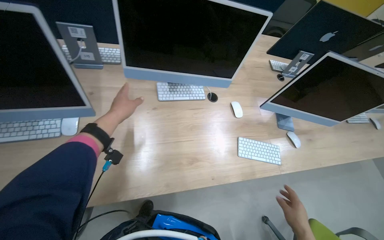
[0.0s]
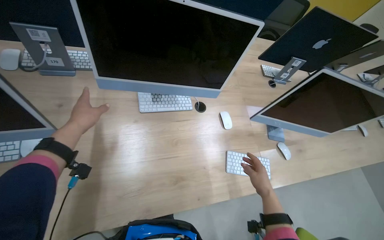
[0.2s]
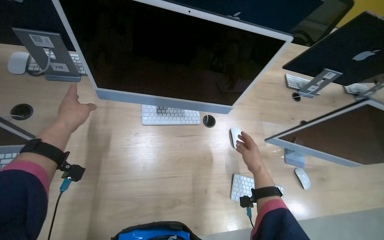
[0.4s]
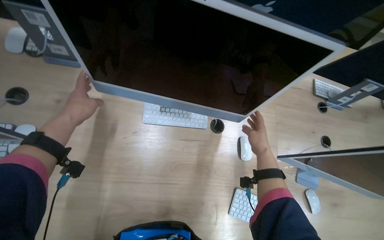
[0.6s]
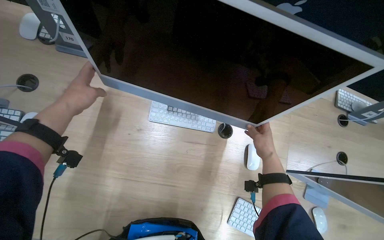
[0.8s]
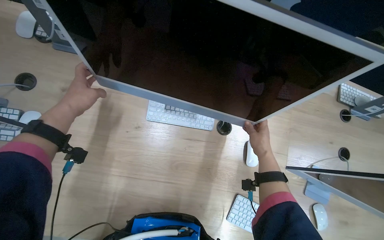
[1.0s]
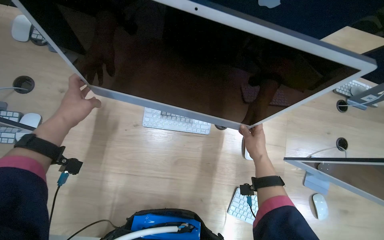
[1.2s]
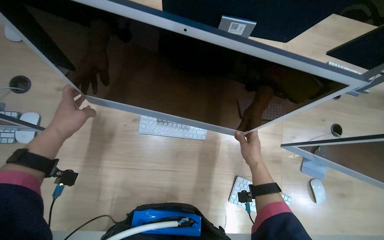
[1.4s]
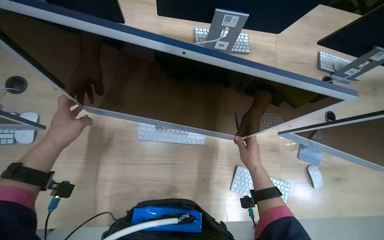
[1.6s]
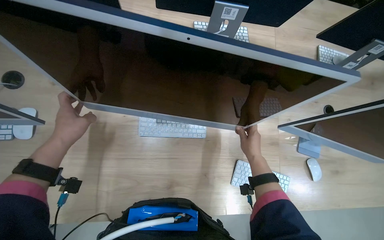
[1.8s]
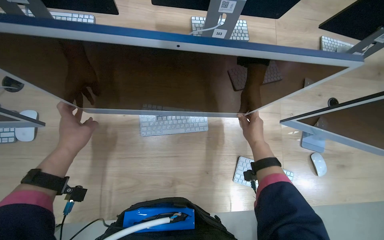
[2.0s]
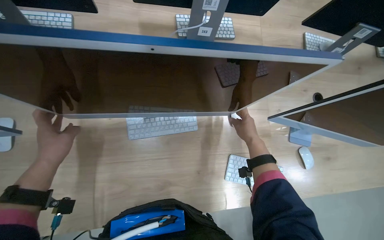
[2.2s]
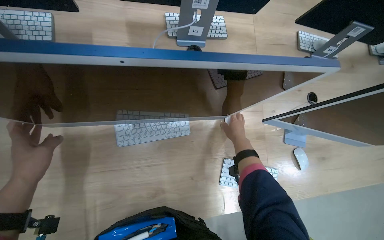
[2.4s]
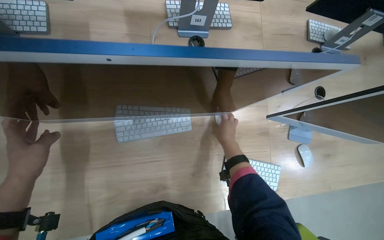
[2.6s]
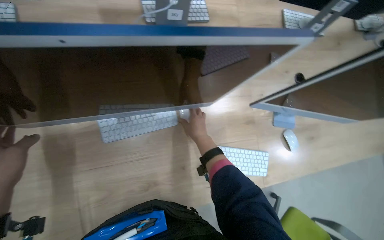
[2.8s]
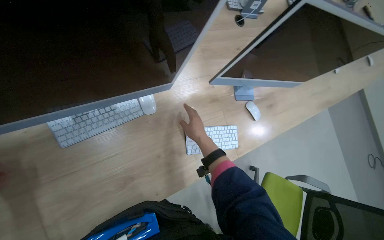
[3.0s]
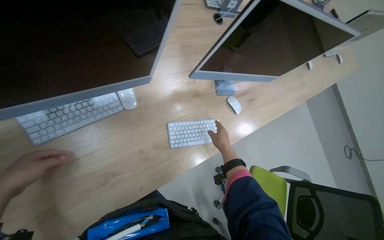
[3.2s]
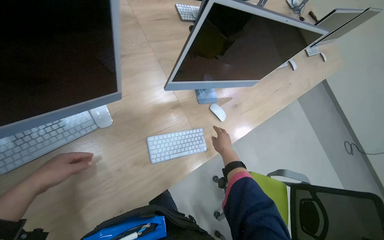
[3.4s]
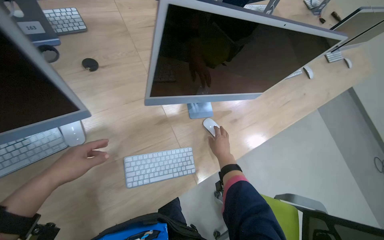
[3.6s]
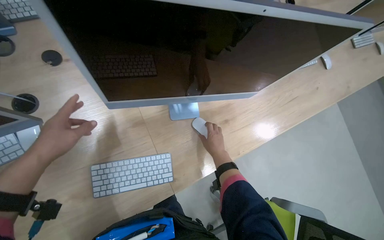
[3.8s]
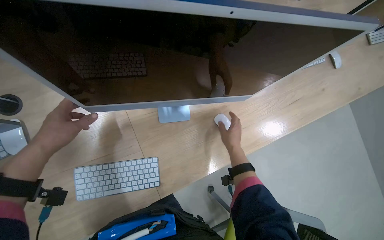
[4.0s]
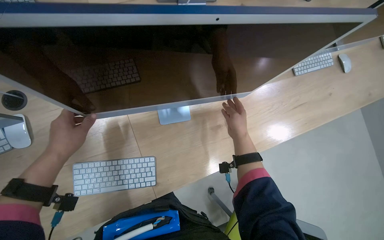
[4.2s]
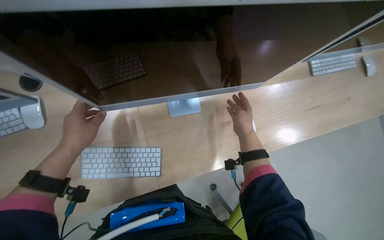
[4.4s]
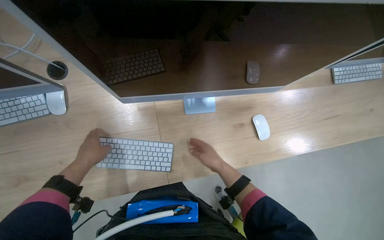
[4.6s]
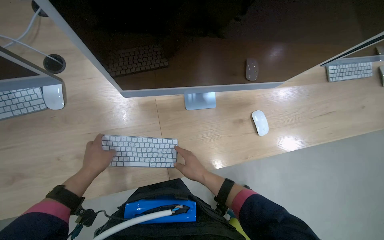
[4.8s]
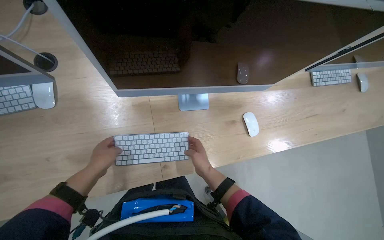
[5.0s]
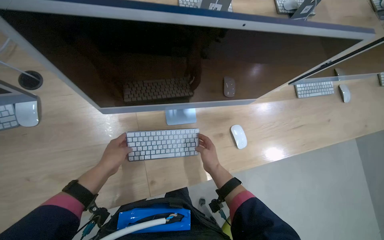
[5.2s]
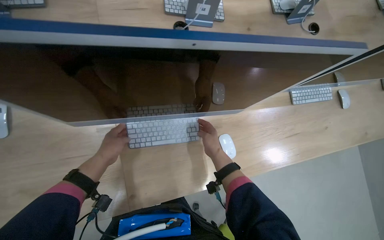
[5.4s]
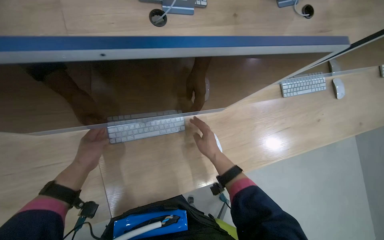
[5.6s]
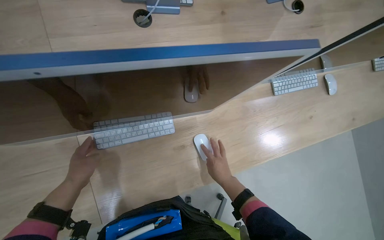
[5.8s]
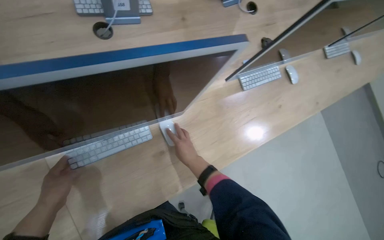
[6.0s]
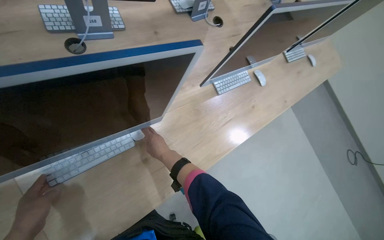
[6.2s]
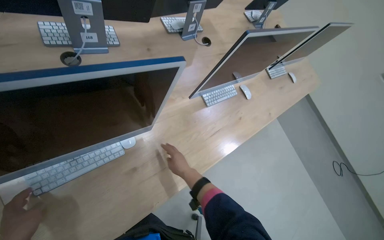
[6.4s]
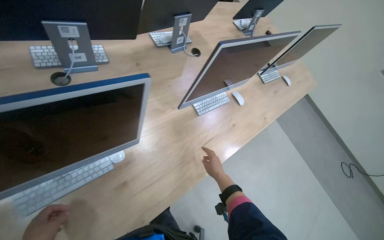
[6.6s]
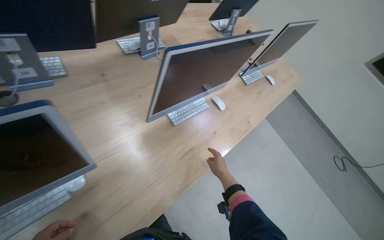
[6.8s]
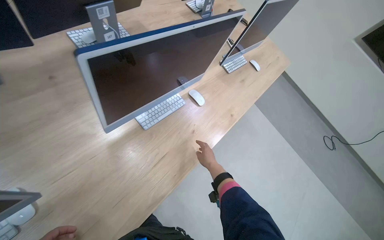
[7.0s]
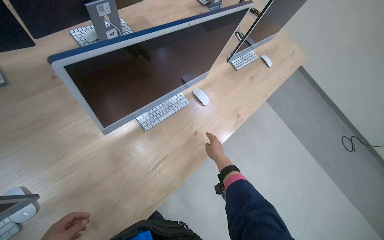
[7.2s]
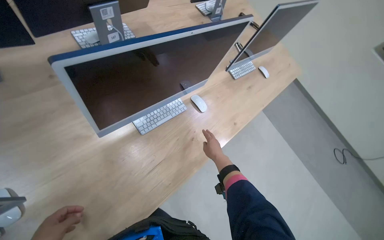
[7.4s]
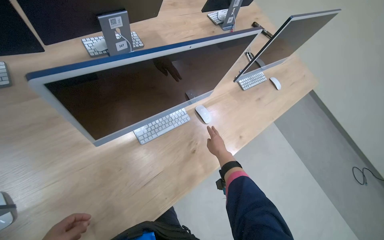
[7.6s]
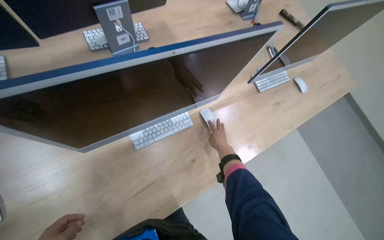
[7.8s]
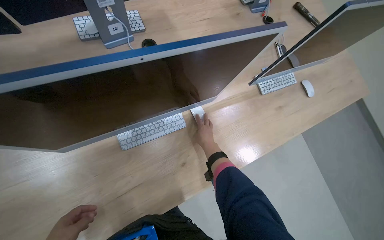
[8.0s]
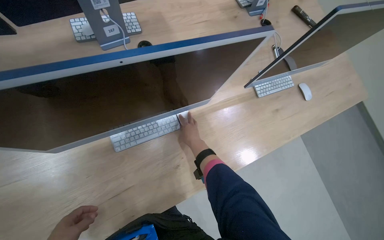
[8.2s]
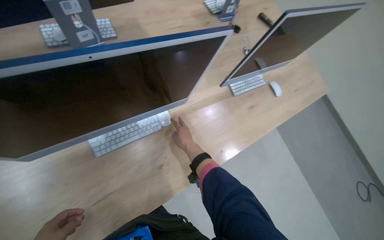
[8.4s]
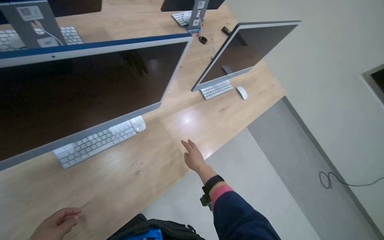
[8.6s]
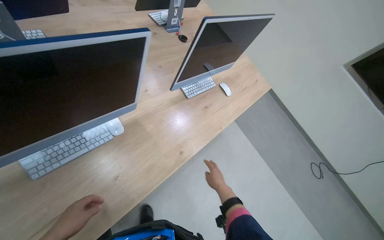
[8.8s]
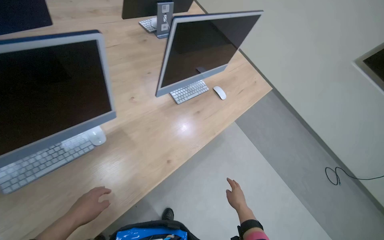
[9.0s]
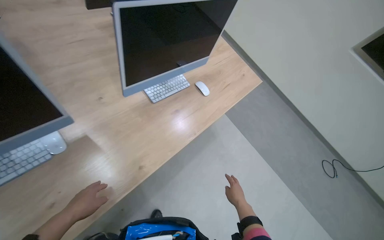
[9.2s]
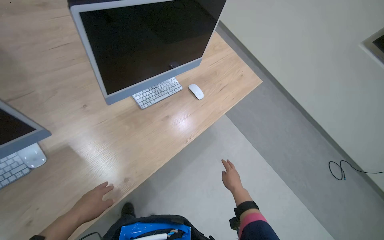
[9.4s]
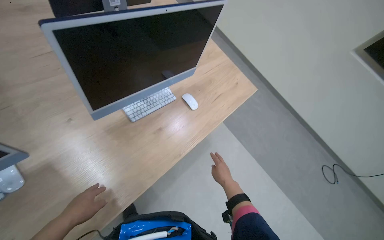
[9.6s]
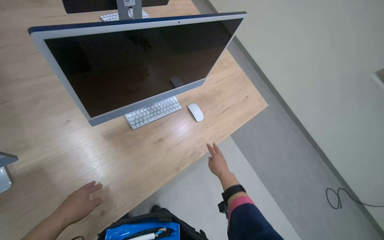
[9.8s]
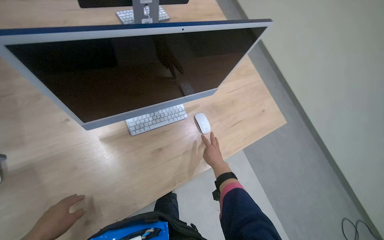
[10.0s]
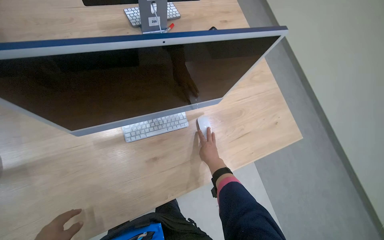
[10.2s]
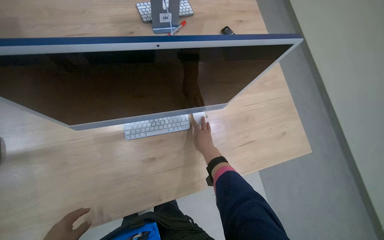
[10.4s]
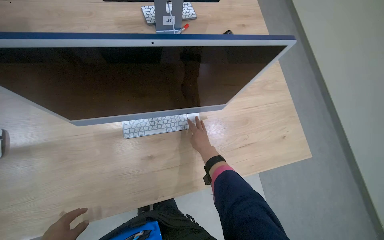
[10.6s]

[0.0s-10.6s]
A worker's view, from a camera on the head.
Job: organizing items.
The whole recording: Organizing computer workstations. The worker adjusts keyboards, mice, and chairs at multiple computer workstations.
0.0s to 1.6s: The view tilts about 15 degrees downward. The right hand travels up the picture and farther from the camera by about 50 cm.
1.6s to 3.0s: The wearer's head swings approximately 25 degrees to the right.
3.0s to 4.6s: The head travels to the right, some 50 cm.
4.6s to 6.0s: The head rotates approximately 20 degrees to the right. The left hand moves down the picture, approximately 15 cm.
6.0s to 7.6s: The wearer moves some 50 cm.
7.6s to 9.0s: The right hand heads to the right, covering about 40 cm.
9.0s to 10.6s: The camera is carried about 60 cm. The head rotates roughly 30 degrees to the left.

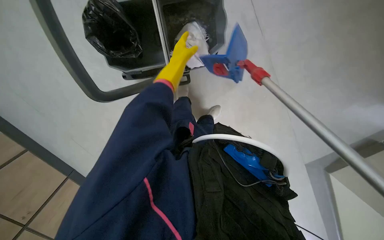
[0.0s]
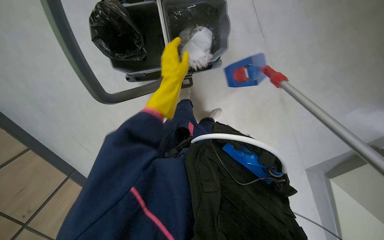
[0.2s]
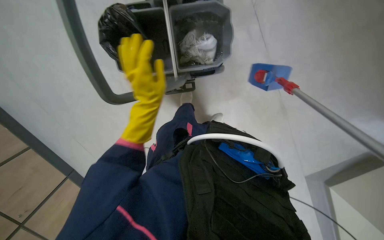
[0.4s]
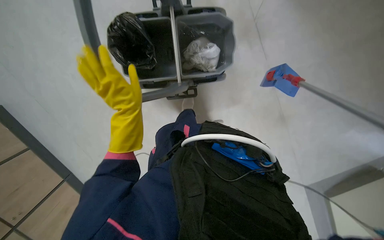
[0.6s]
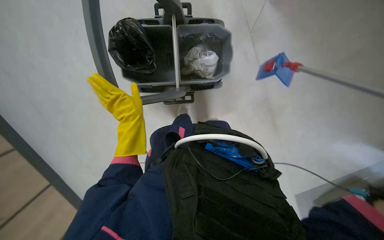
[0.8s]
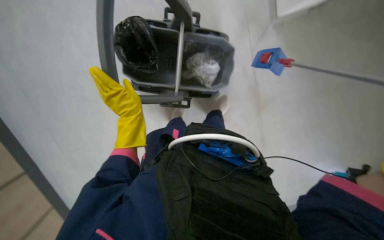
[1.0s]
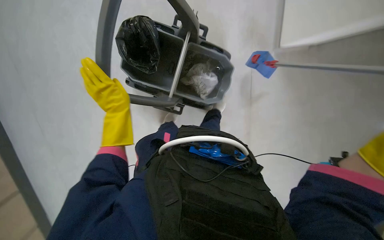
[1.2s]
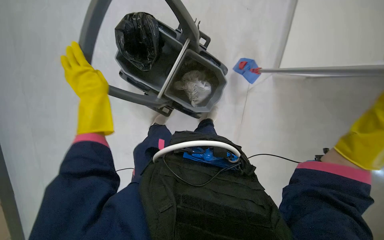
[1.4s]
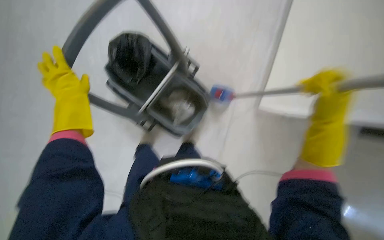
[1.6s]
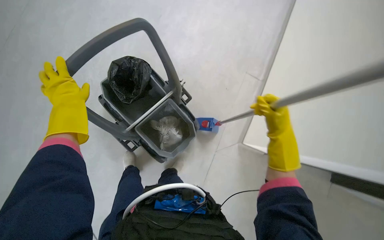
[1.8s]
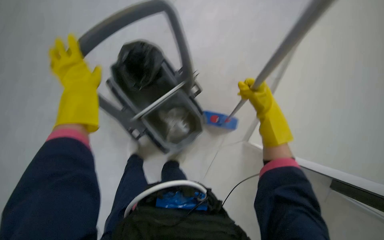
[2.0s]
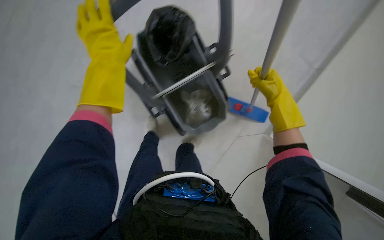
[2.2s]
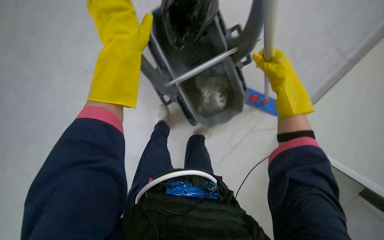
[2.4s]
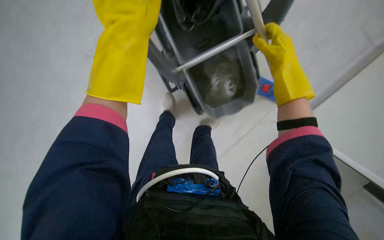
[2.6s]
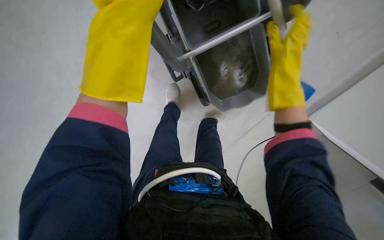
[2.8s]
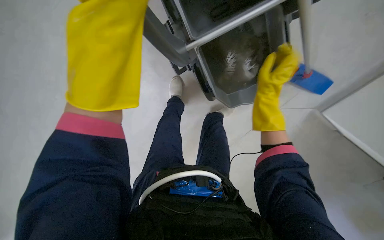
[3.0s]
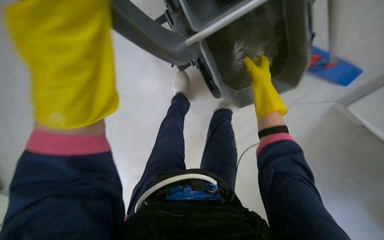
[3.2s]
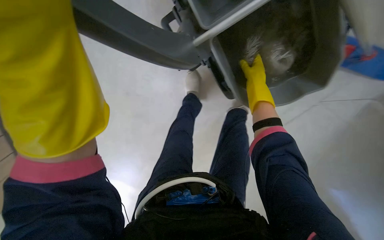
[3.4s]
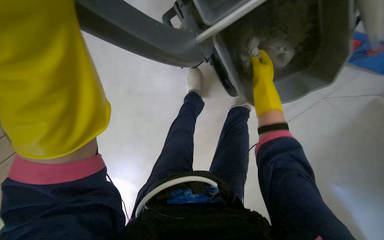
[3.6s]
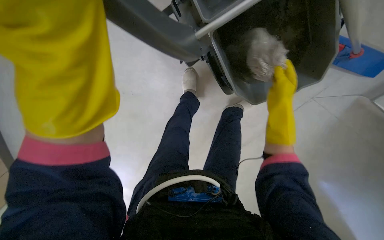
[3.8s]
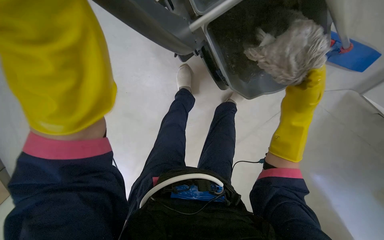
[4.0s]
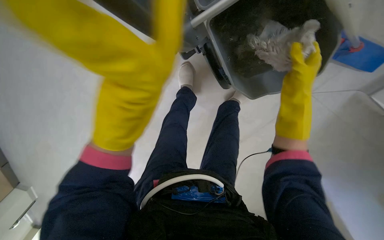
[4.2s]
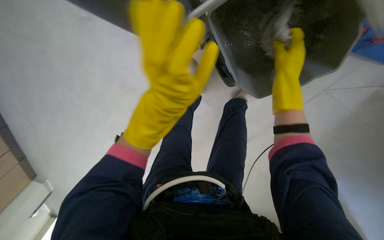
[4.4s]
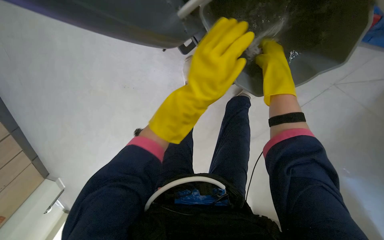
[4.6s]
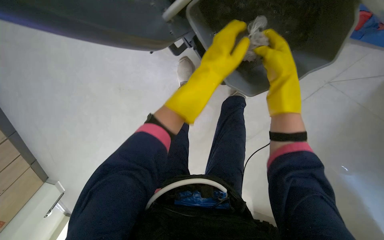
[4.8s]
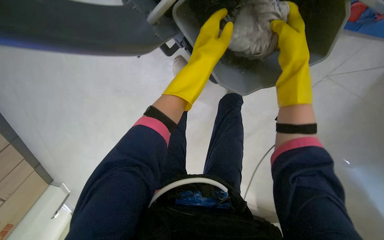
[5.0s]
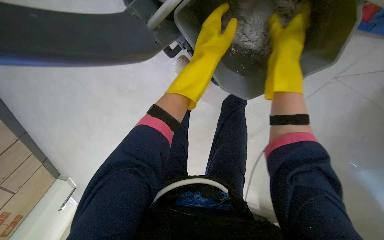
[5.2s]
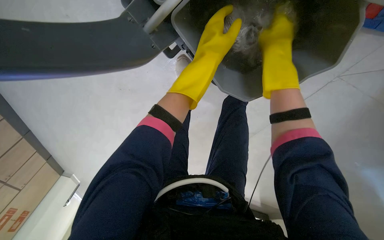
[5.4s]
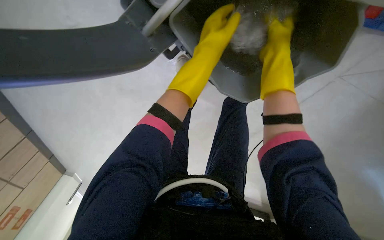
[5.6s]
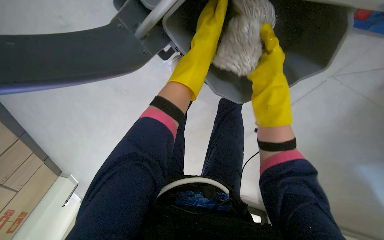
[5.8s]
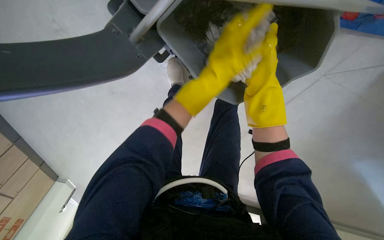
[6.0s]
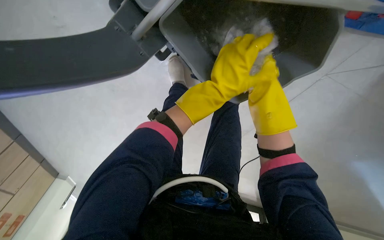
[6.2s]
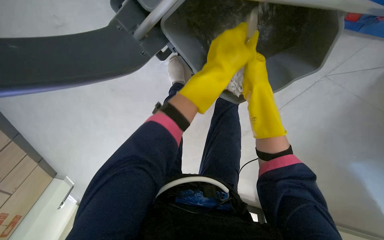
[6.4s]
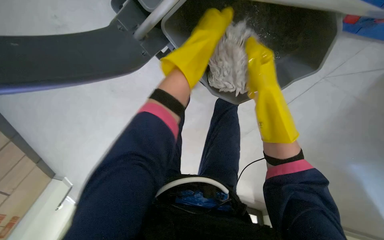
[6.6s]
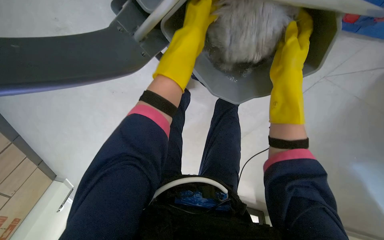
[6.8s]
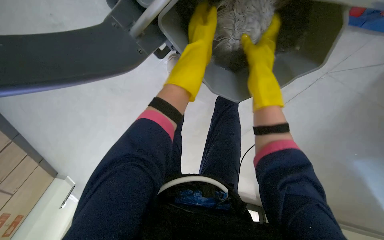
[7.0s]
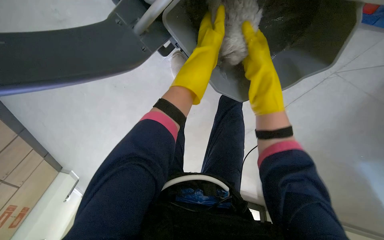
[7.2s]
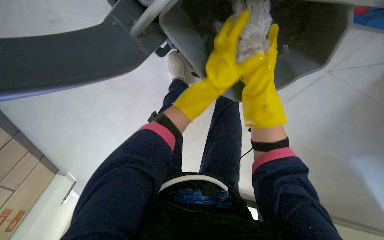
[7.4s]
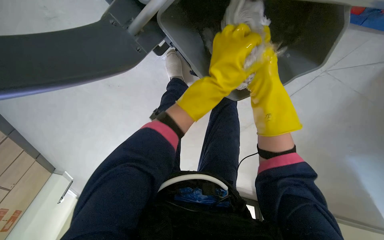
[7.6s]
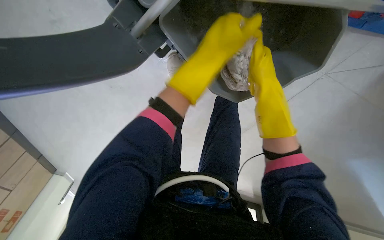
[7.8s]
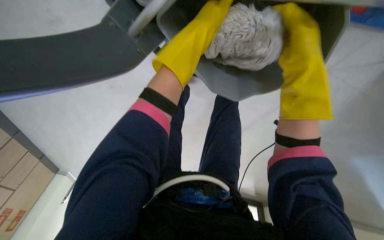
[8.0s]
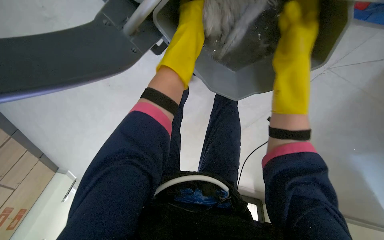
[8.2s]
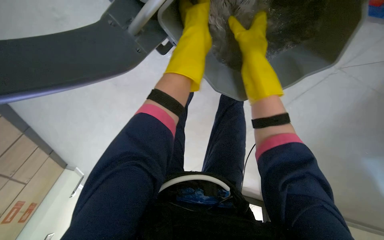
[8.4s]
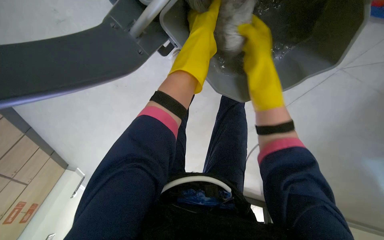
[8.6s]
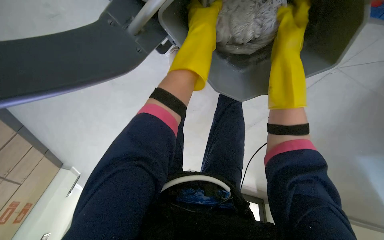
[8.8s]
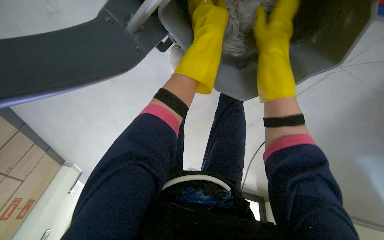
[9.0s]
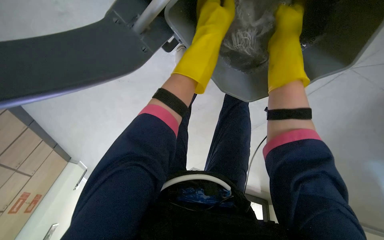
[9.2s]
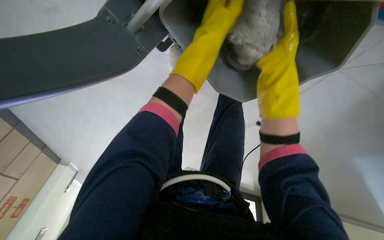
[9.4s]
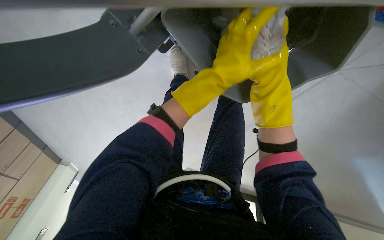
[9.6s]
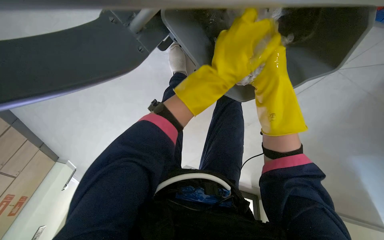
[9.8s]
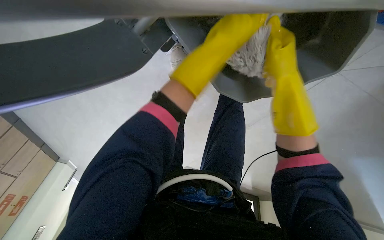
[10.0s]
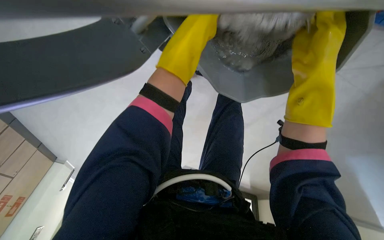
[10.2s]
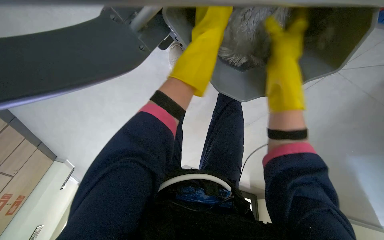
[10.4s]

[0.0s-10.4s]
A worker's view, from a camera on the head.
Job: preparing cleaning supplies.
The whole recording: Changing mop head. The worker removes the dirty mop head and attaches a clean one.
0.0s to 1.4s: The view swings about 20 degrees to the right. The view tips upward by approximately 15 degrees. Everything in view rotates about 35 degrees clockwise.
1.4s to 3.0s: The wearer looks approximately 15 degrees further downward. The scene rotates clockwise by some 40 degrees.
3.0s to 4.4s: The right hand travels farther from the camera and back again, about 15 cm each way.
7.4s to 9.0s: The right hand travels to the left and back again, roughly 15 cm each way.
